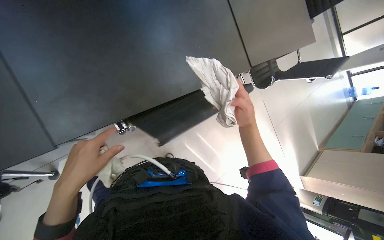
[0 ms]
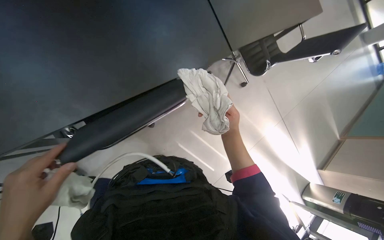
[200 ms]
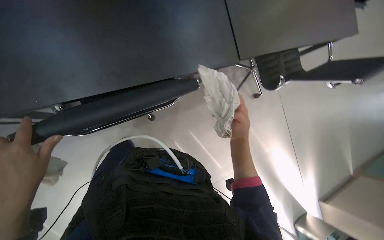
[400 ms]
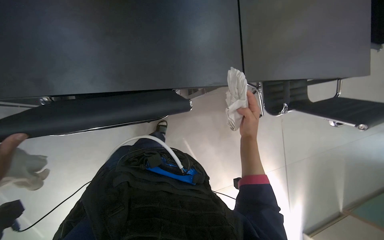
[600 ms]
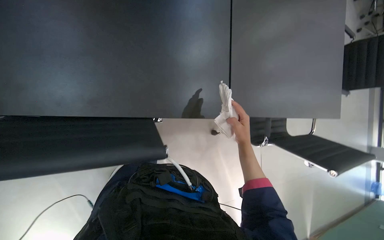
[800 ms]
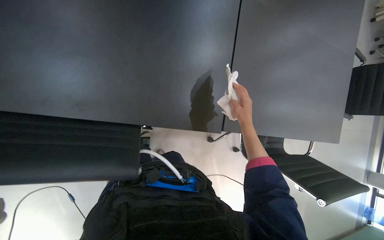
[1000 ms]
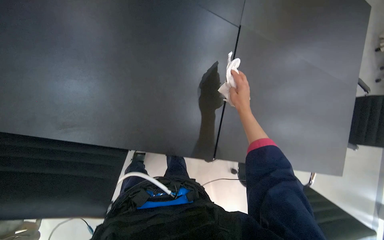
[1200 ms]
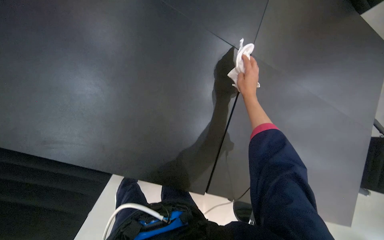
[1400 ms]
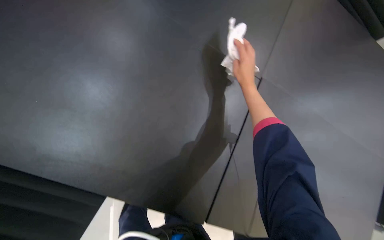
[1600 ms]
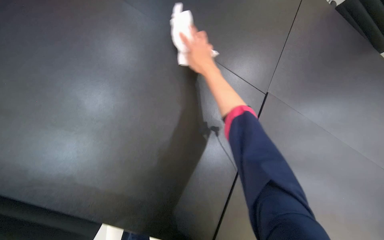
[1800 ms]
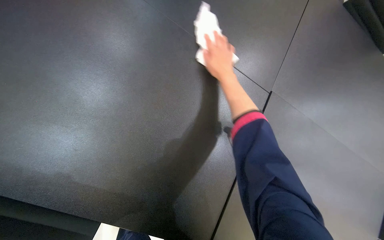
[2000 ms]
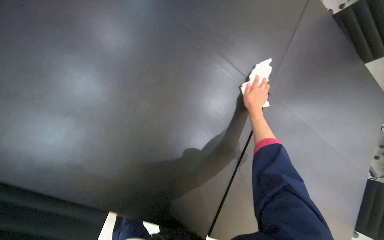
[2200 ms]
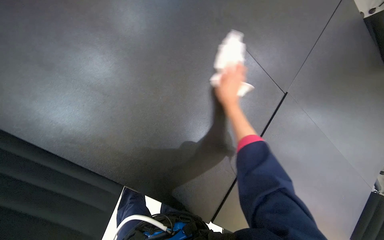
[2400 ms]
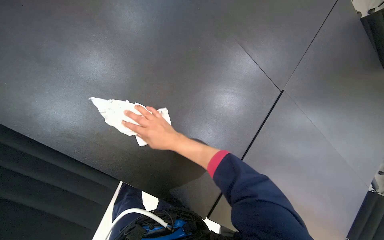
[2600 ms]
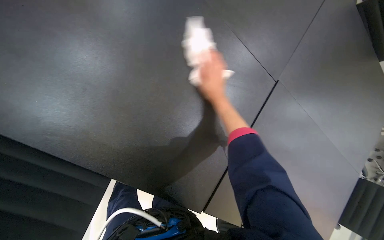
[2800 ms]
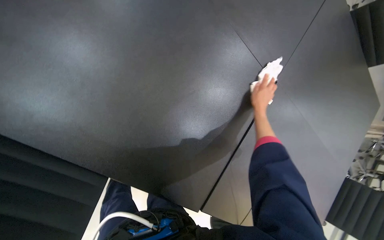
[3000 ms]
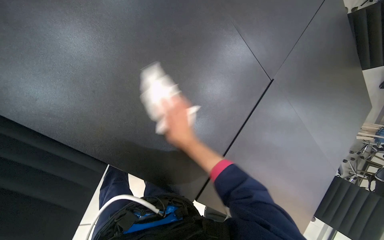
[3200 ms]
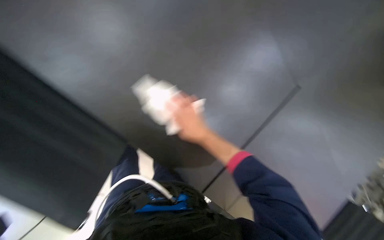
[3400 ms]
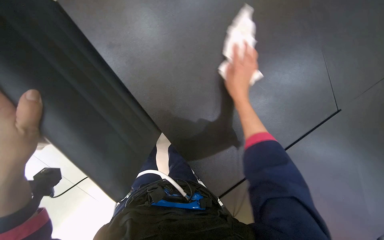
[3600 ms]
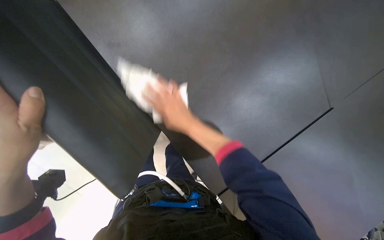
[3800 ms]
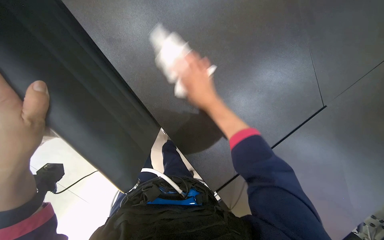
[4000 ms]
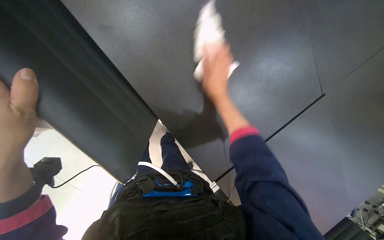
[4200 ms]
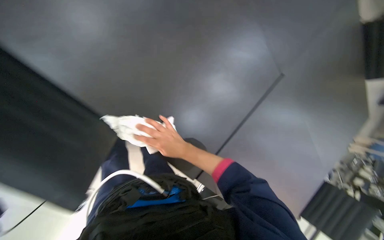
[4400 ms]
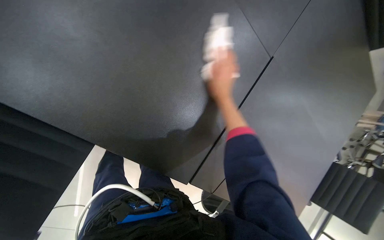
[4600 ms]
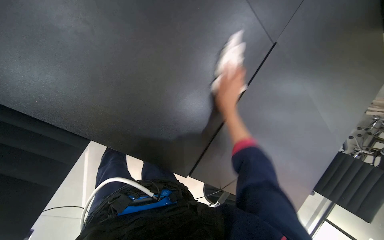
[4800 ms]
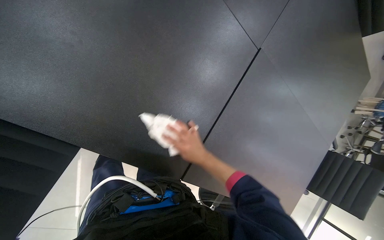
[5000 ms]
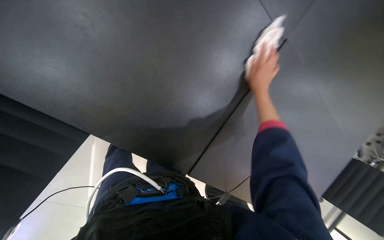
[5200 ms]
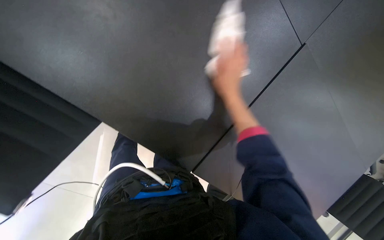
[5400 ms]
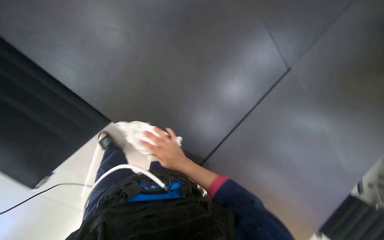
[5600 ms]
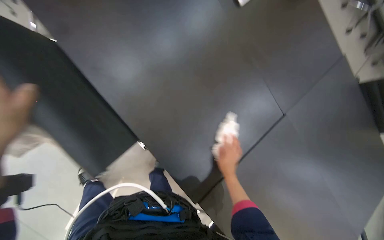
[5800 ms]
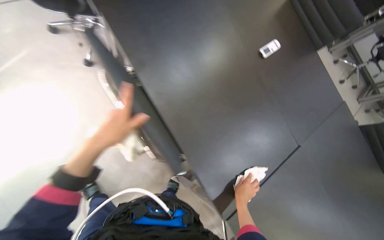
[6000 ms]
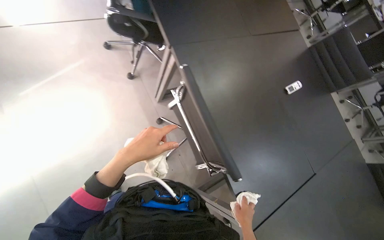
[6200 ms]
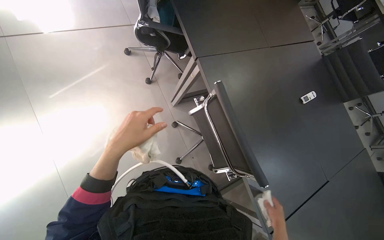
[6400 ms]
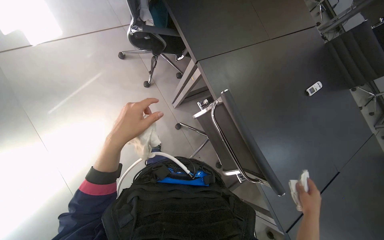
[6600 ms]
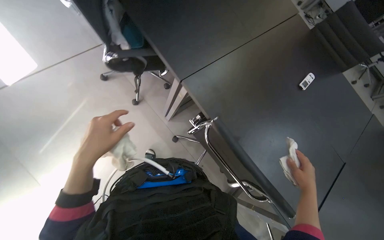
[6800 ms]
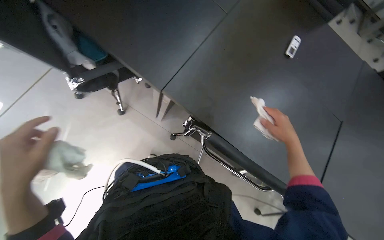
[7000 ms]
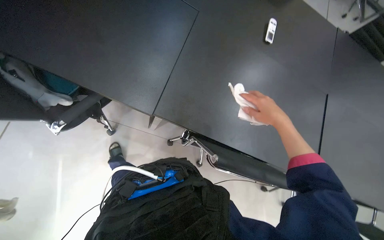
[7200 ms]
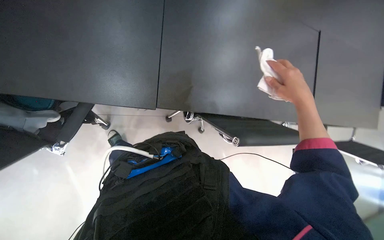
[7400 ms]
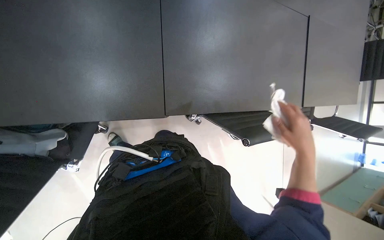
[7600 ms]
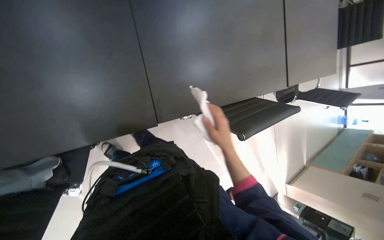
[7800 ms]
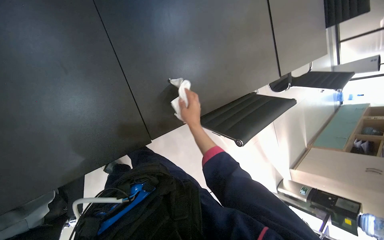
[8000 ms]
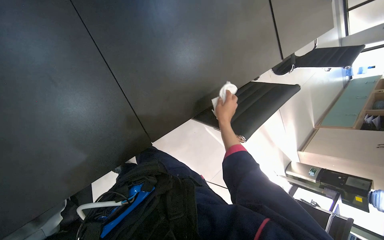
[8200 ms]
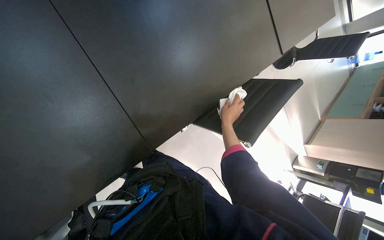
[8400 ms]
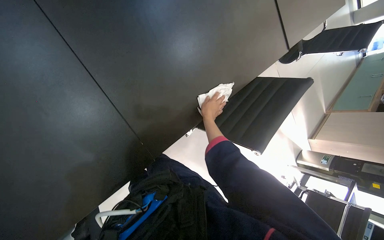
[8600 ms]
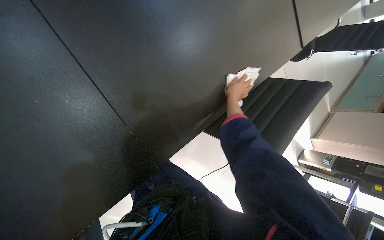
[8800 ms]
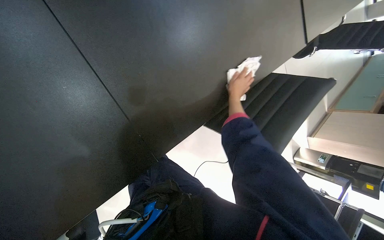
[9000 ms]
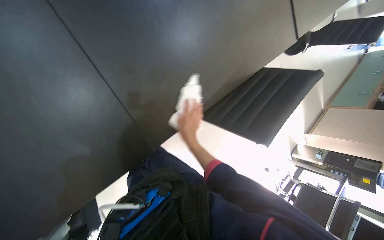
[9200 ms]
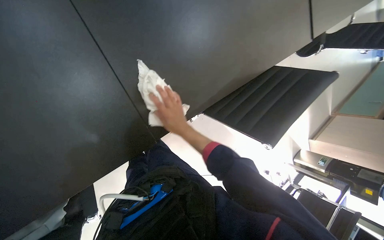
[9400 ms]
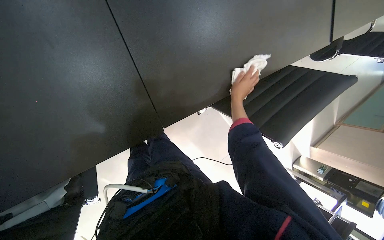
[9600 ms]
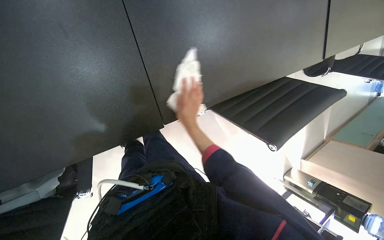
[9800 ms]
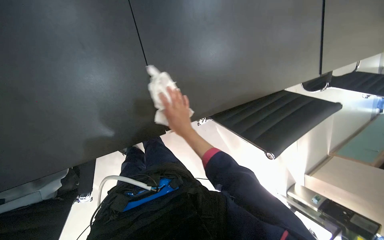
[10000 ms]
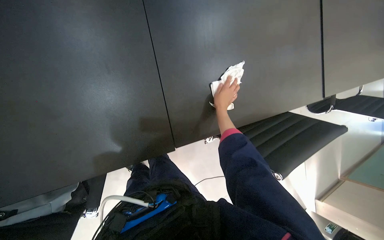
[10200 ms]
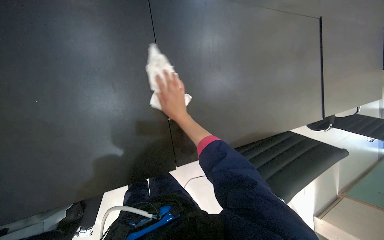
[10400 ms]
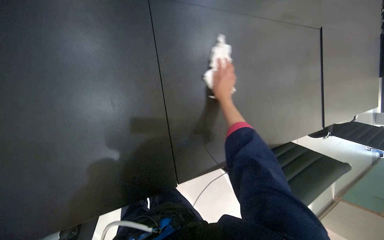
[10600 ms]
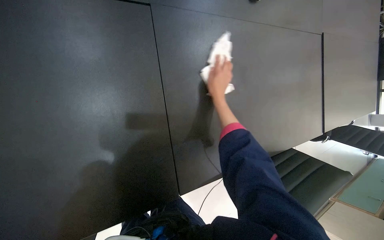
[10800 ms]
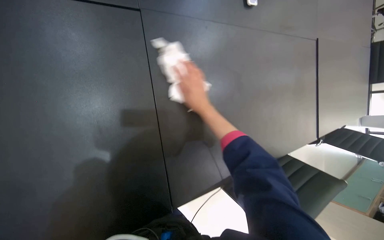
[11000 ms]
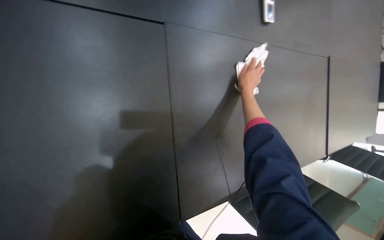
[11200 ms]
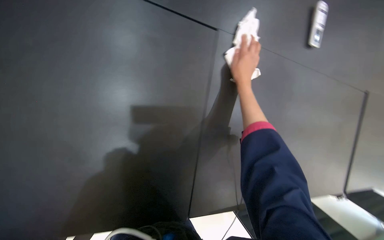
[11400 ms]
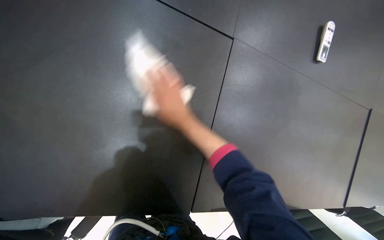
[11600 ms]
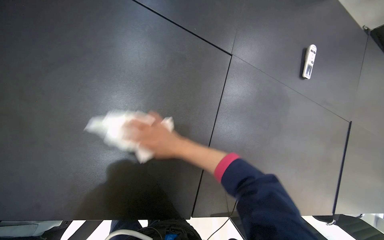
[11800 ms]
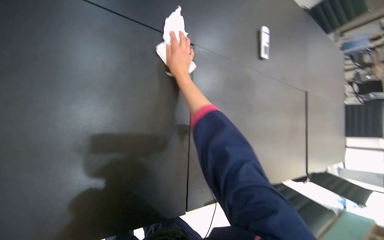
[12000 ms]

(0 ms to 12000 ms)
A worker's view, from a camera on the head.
Job: wiping surfaces.
The whole recording: Wiping large office table. The worker wipes the surface of a large office table with a white cloth.
0 ms - 1600 ms: The camera is carried approximately 60 cm. The wearer looks some 15 degrees further upward. Everything in view rotates roughly 40 degrees clockwise.
1600 ms - 3000 ms: The right hand moves left and right over about 30 cm, changing direction 3 times.
3000 ms - 4400 ms: The right hand heads to the left, covering roughly 25 cm.
4400 ms - 6000 ms: The view tilts roughly 20 degrees upward.
6000 ms - 7600 ms: The camera pitches downward, by about 30 degrees. Everything in view rotates some 55 degrees counterclockwise.
7600 ms - 9000 ms: The wearer looks roughly 20 degrees further downward.
9000 ms - 10400 ms: The wearer looks approximately 15 degrees further upward. The right hand swings left and right, approximately 20 cm each way, with 2 reversals.
10400 ms - 12000 ms: The view pans to the right by about 15 degrees. The right hand is displaced to the left by some 20 cm.

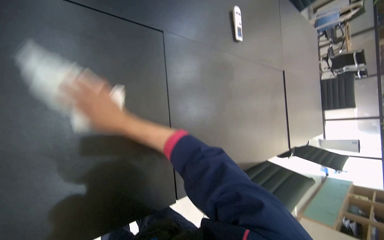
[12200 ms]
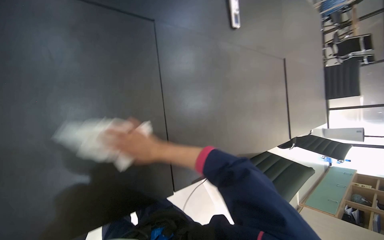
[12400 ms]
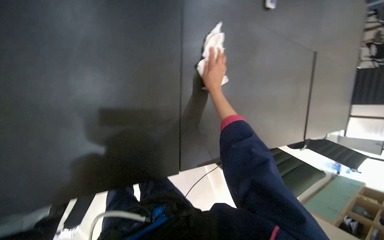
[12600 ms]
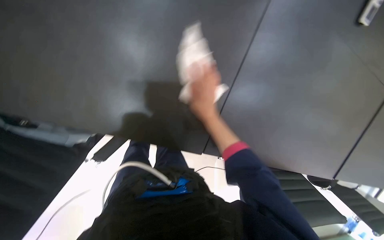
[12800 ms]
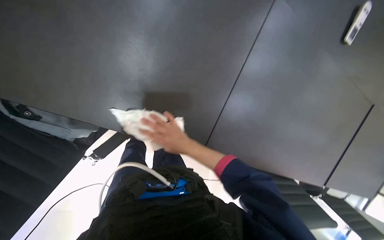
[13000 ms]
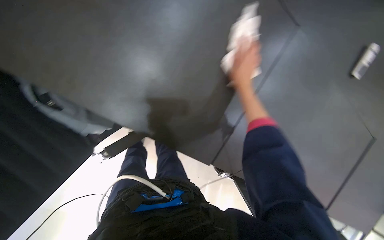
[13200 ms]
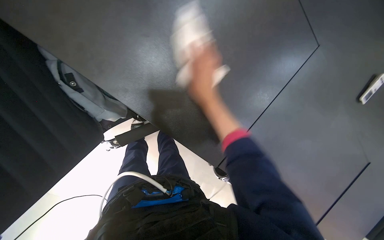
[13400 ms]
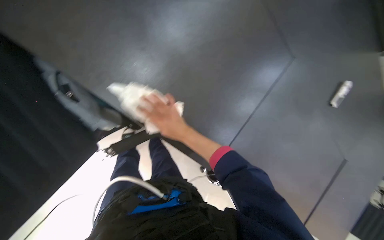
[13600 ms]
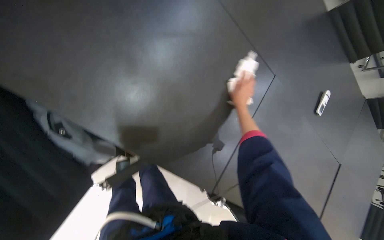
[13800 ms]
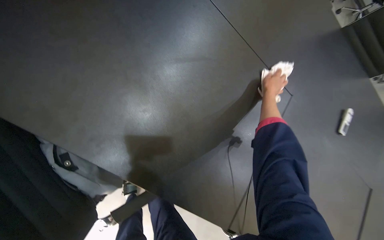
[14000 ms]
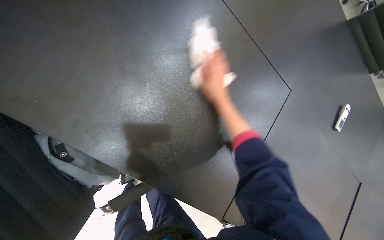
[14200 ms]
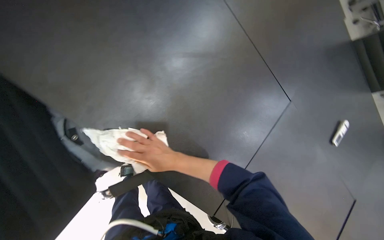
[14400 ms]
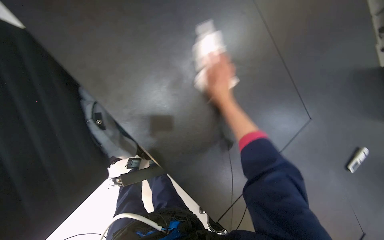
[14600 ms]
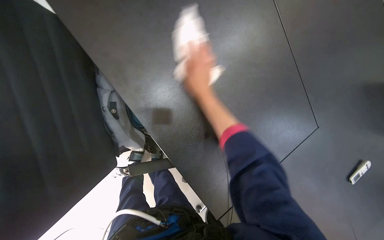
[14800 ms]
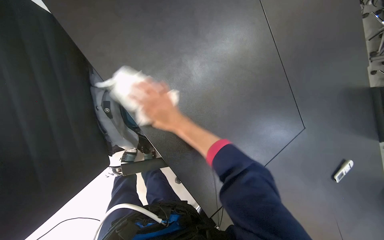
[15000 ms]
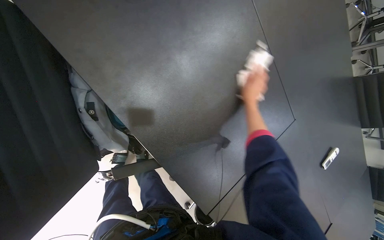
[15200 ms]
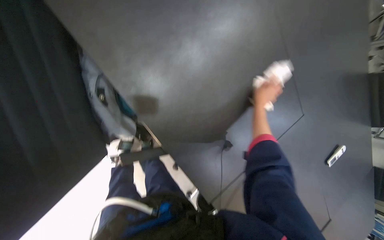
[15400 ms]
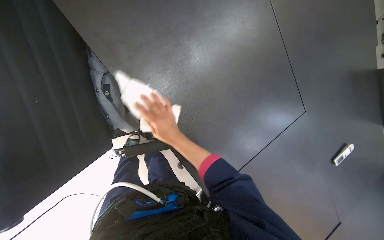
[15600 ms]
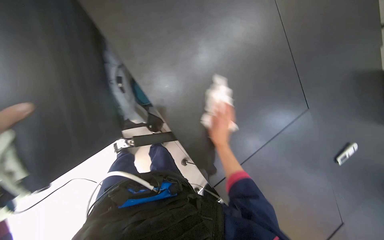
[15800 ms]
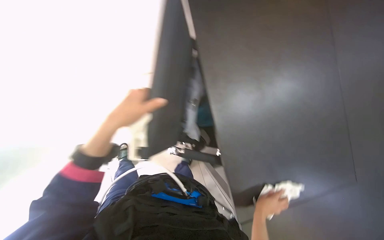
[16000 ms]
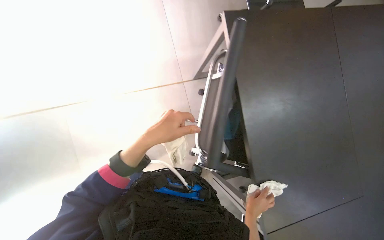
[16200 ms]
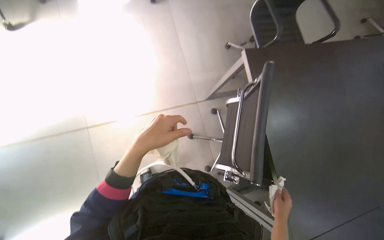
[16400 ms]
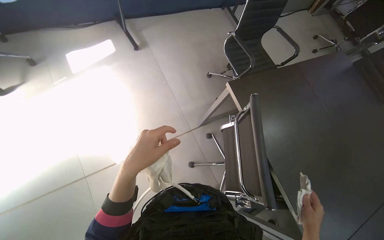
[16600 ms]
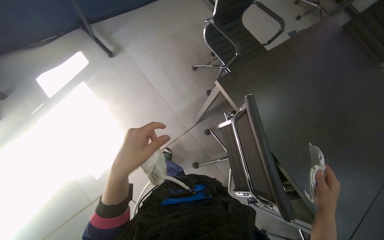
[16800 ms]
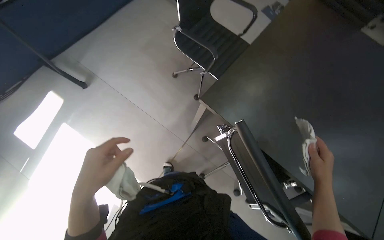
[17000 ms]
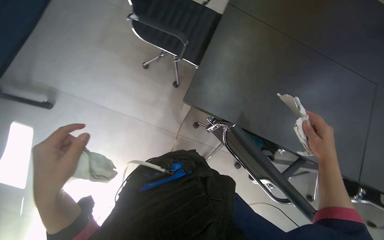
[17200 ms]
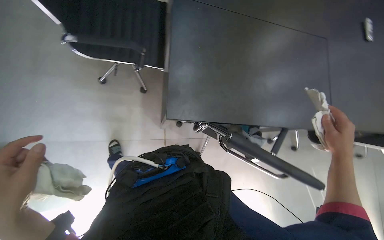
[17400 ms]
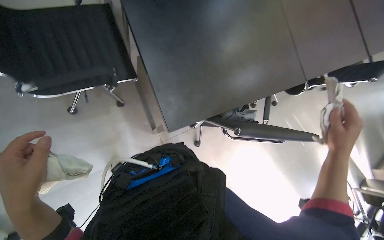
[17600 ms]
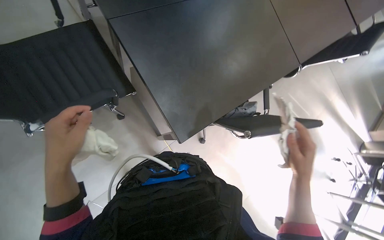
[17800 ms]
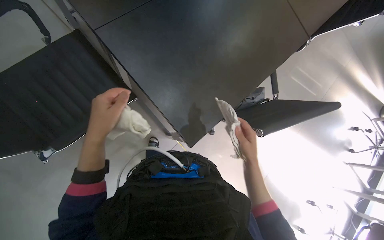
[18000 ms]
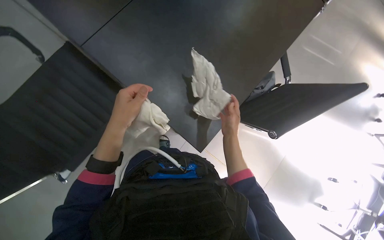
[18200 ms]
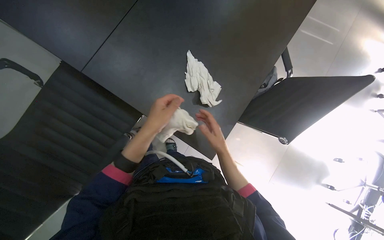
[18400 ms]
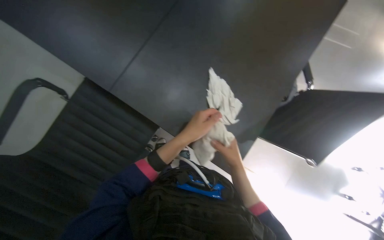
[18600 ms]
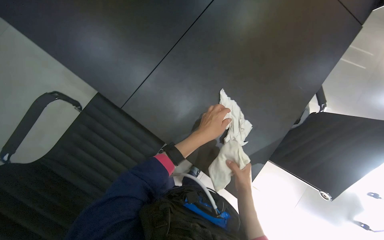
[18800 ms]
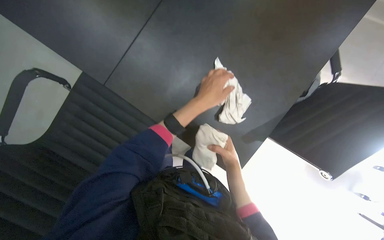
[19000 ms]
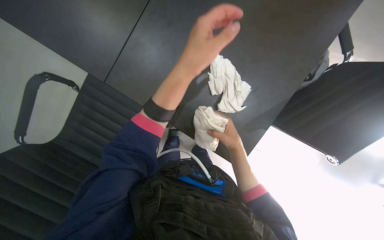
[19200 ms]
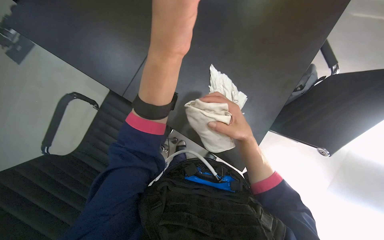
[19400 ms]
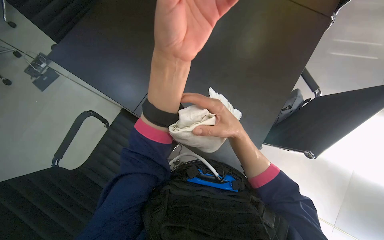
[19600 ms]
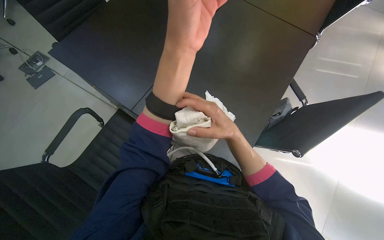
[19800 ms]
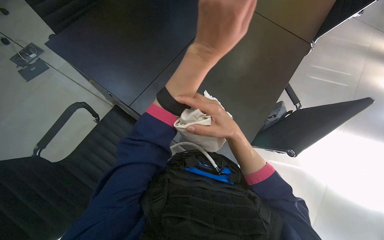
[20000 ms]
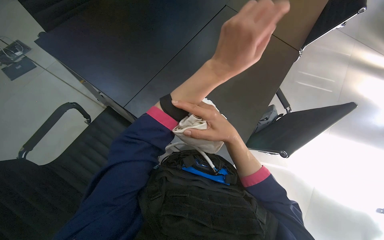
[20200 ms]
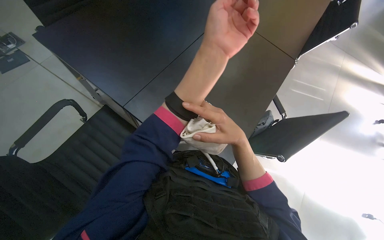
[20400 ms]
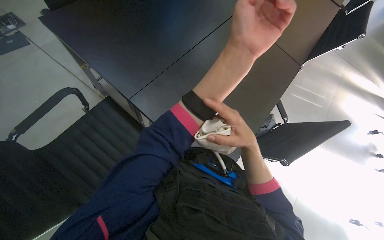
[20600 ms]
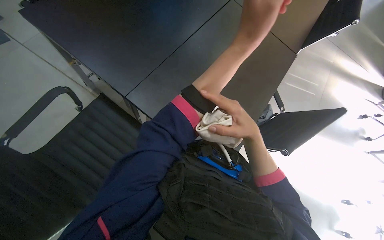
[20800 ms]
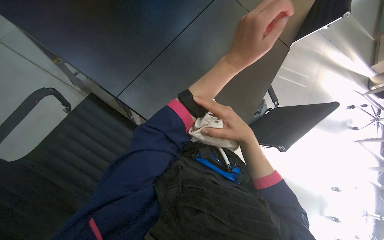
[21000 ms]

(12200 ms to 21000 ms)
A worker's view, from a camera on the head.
Job: wiping surfaces.
The whole recording: Wiping large office table. The worker wipes the surface of a large office table with a white cloth.
12200 ms - 13600 ms: Everything in view rotates approximately 45 degrees clockwise.
13600 ms - 15200 ms: The camera pitches upward, by approximately 15 degrees. The right hand swings nearer and farther, approximately 20 cm each way, with 2 reversals.
18000 ms - 19600 ms: The camera is aimed about 20 degrees further to the left. The right hand swings nearer and farther, some 20 cm each way, with 3 reversals; the left hand shifts roughly 35 cm nearer to the camera, to the right and up the picture.
19600 ms - 21000 ms: The camera sweeps to the right, by about 15 degrees.
